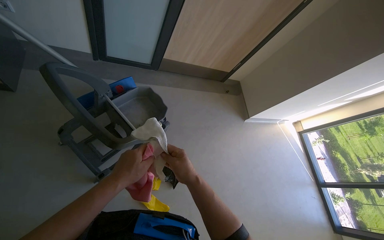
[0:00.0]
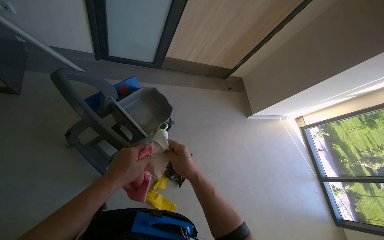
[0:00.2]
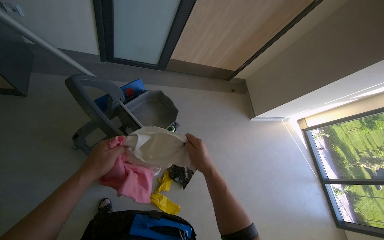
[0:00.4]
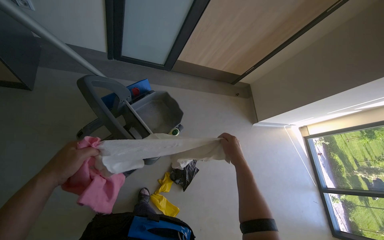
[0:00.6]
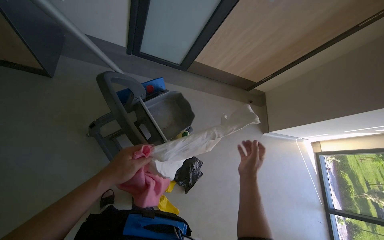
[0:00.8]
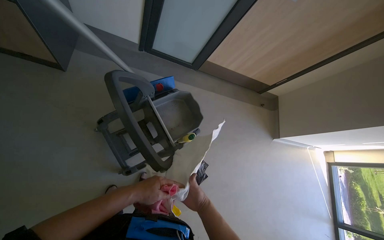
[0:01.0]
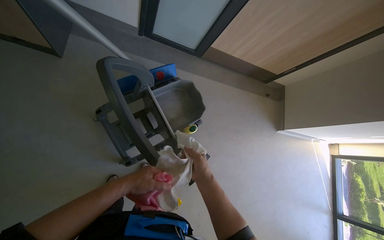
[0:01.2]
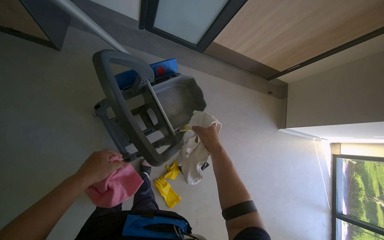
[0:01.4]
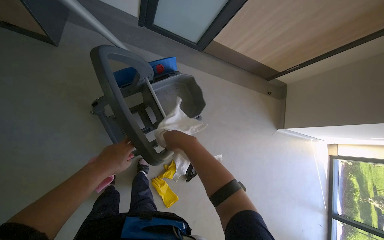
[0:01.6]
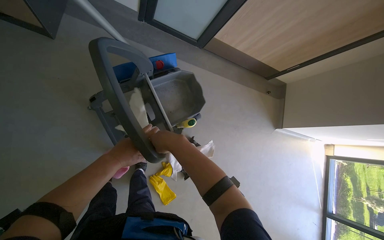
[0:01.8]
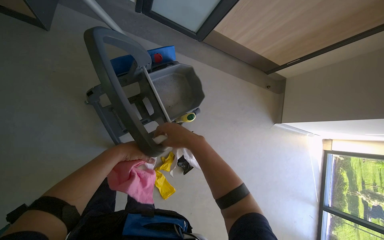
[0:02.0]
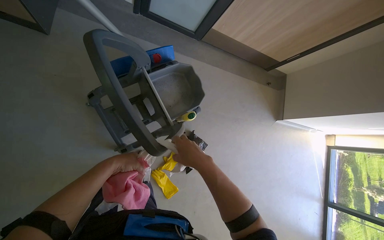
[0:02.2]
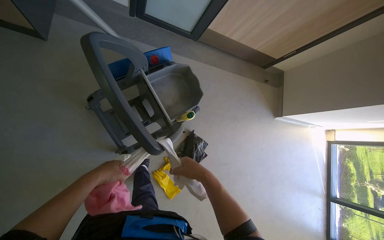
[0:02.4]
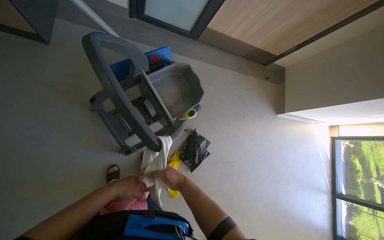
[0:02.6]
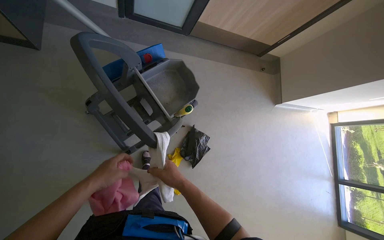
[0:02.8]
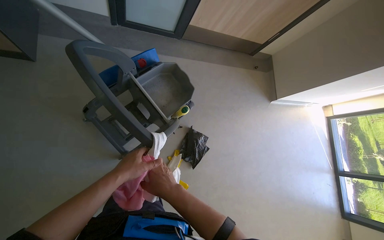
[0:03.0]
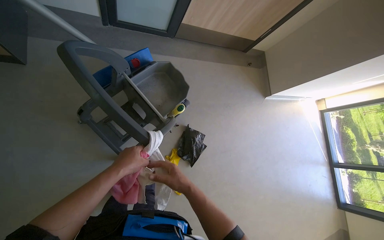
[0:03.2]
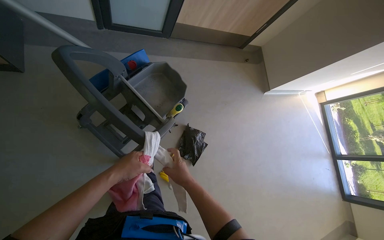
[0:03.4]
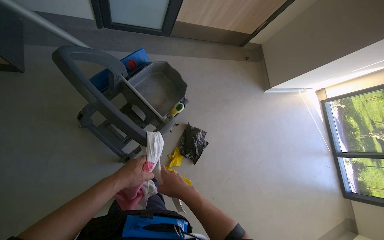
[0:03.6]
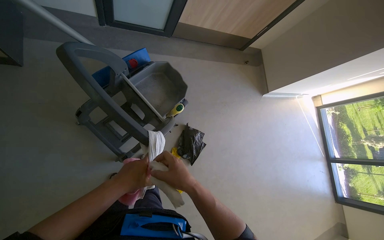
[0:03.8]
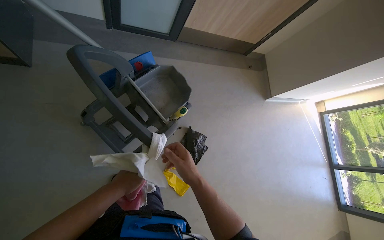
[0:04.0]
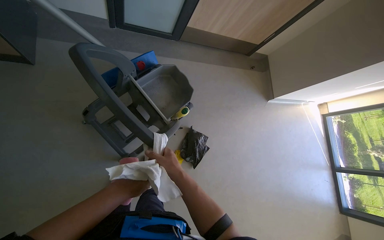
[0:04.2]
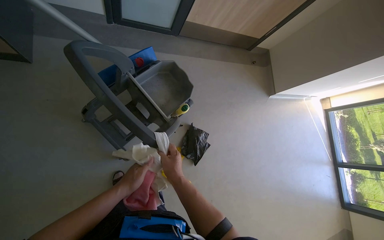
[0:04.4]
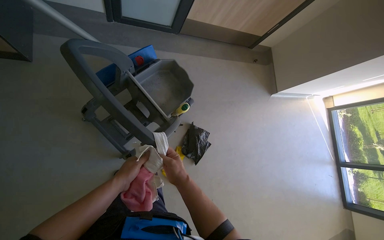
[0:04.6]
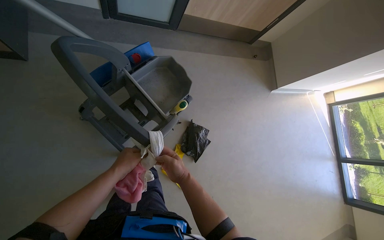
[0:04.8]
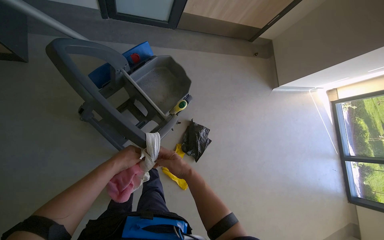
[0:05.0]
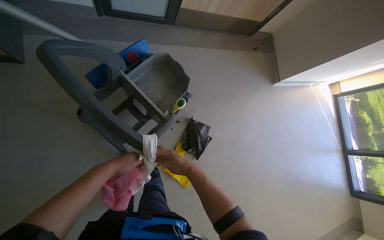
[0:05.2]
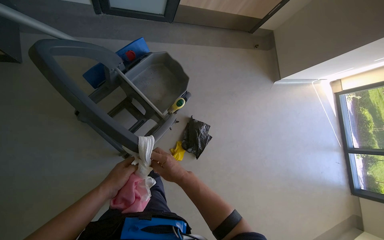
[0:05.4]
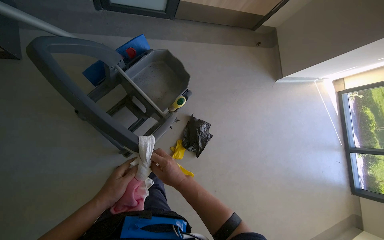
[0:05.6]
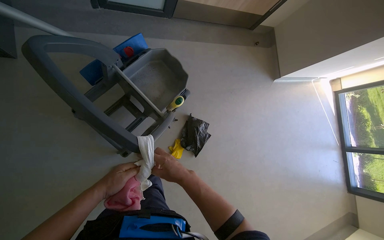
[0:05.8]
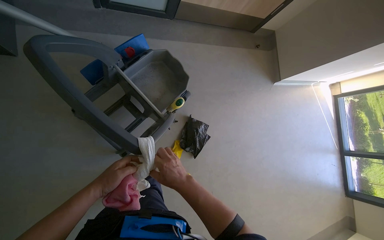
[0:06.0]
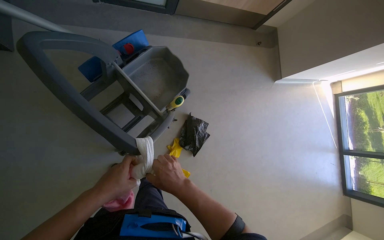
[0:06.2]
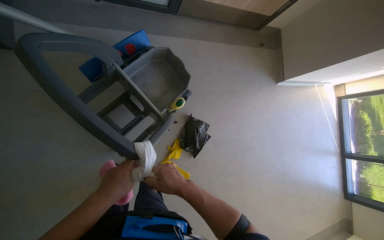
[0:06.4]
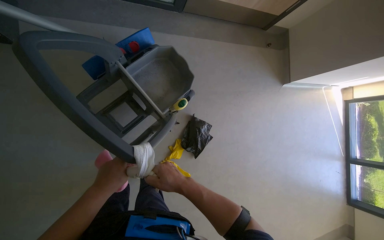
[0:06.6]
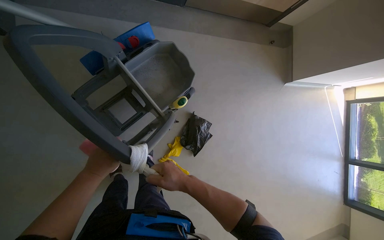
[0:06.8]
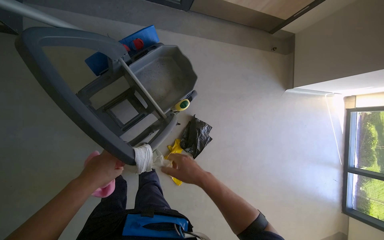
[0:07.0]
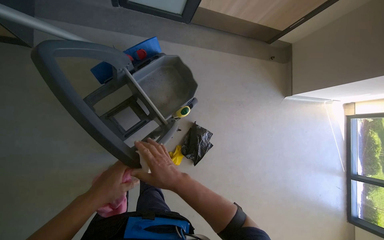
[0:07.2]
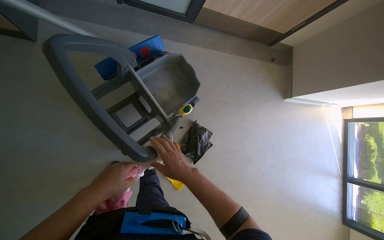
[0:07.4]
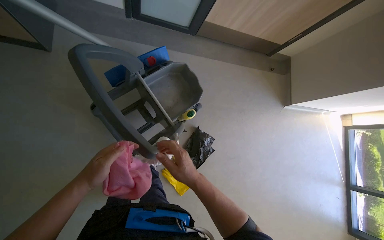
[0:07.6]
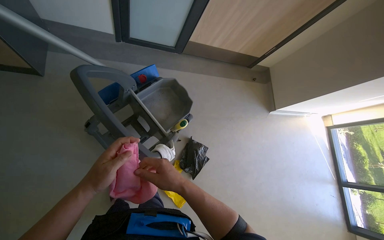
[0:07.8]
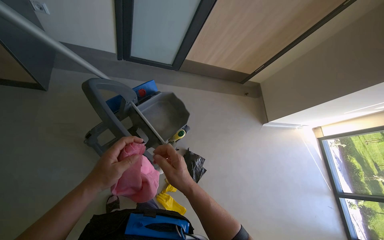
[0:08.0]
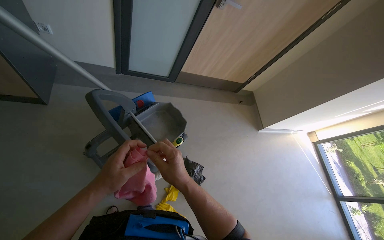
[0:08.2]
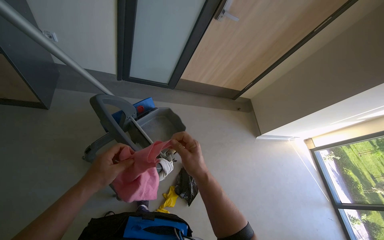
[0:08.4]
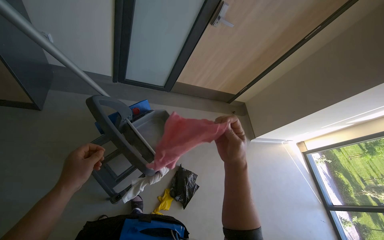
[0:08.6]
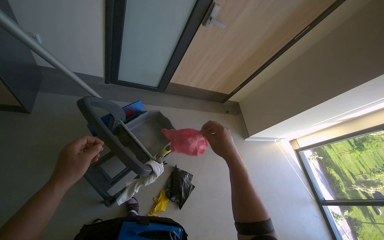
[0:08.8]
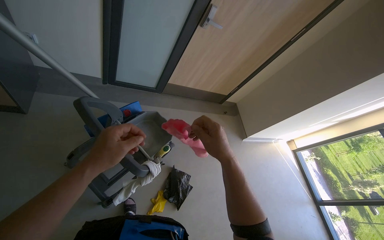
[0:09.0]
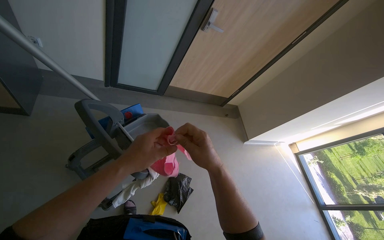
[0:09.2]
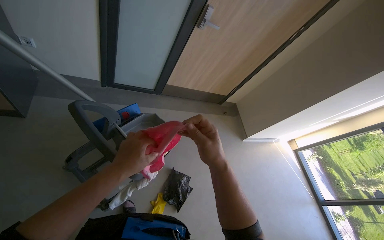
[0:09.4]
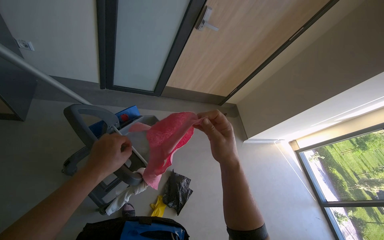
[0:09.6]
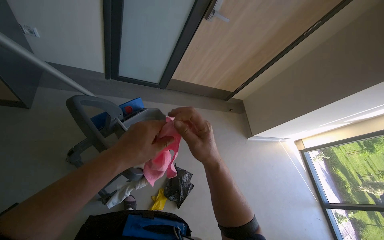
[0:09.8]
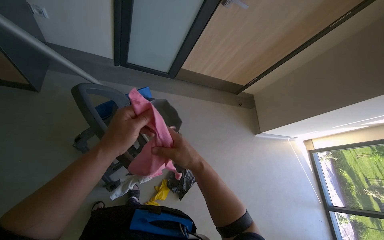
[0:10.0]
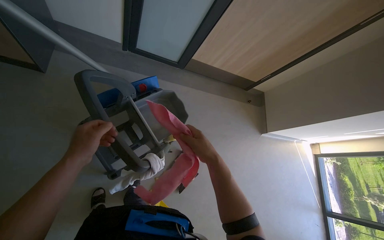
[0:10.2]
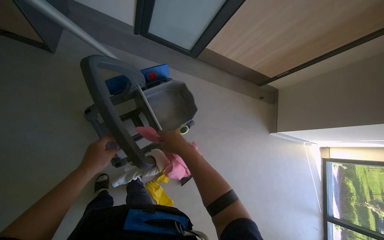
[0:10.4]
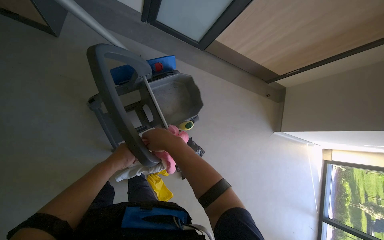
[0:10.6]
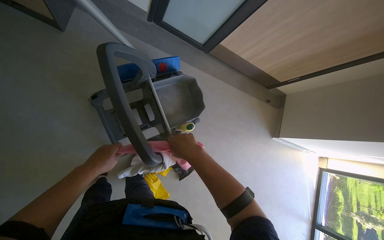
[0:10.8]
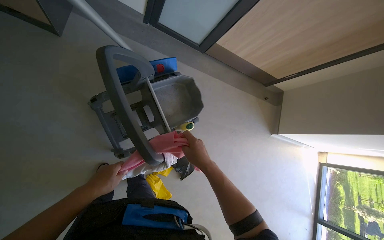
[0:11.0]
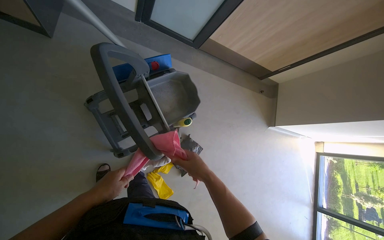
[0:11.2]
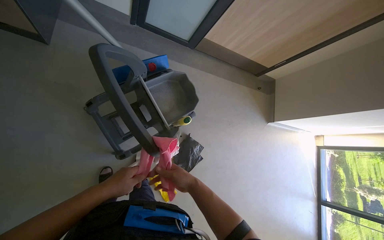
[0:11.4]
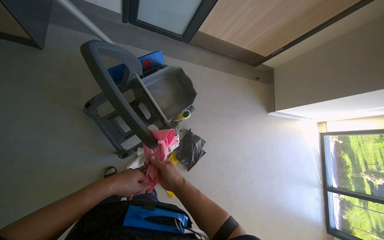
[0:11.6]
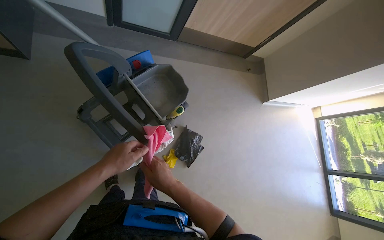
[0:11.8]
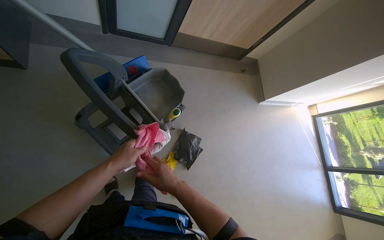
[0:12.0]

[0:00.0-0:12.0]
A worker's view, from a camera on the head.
Job: organizing items.
The whole recording: Bringing components to work area. The worker takes the required components and brings them to the work area.
0:00.0 to 0:01.6: The right hand shifts some 25 cm up the picture, and goes to the right and returns, roughly 5 cm each way, while the left hand swings left and right, some 15 cm each way, with 2 reversals.
0:01.6 to 0:03.0: The right hand is displaced down the picture by roughly 20 cm.
0:03.0 to 0:04.4: The left hand travels nearer to the camera and back again, some 10 cm each way.
0:07.6 to 0:09.0: The view tips upward by about 20 degrees. The left hand moves nearer to the camera, up the picture and to the right, about 20 cm; the right hand goes some 20 cm to the right and up the picture.
0:09.0 to 0:10.4: The view tilts some 15 degrees downward. The left hand travels farther from the camera and to the left by about 20 cm. Meanwhile the right hand travels to the left by approximately 15 cm.
0:10.4 to 0:12.0: The right hand shifts approximately 20 cm down the picture, while the left hand moves nearer and farther over some 15 cm, changing direction 2 times.

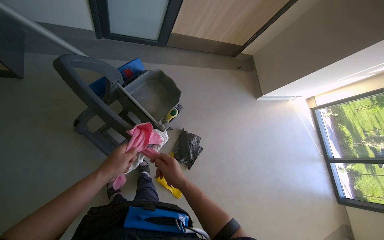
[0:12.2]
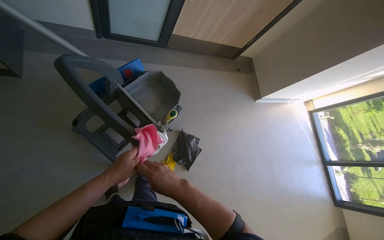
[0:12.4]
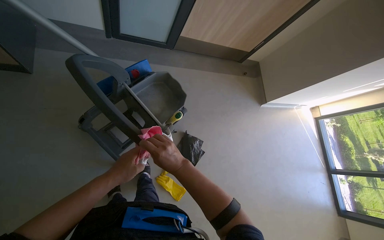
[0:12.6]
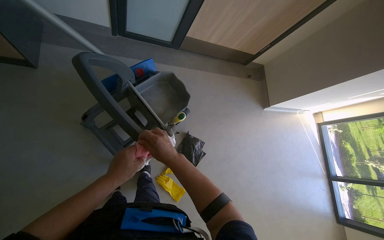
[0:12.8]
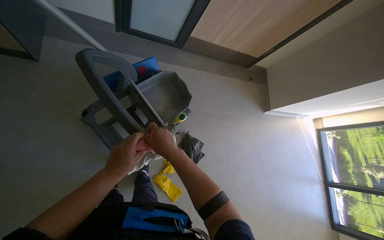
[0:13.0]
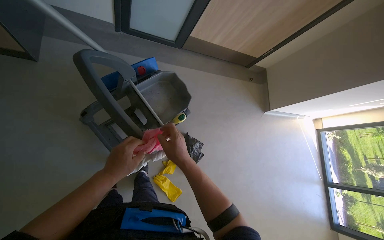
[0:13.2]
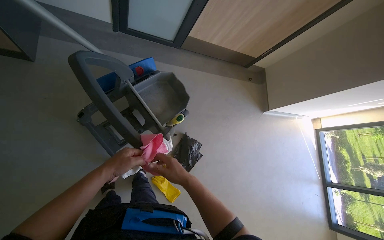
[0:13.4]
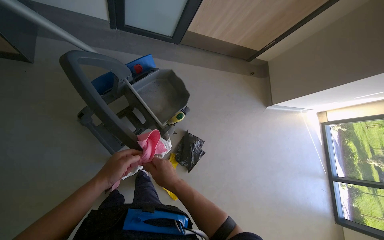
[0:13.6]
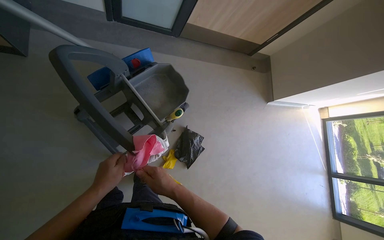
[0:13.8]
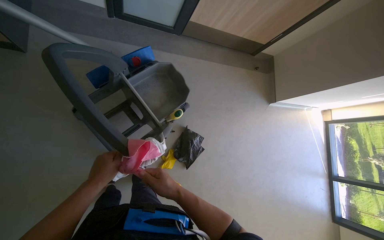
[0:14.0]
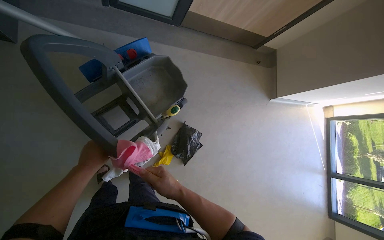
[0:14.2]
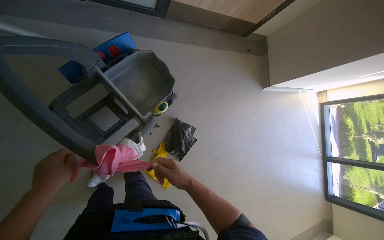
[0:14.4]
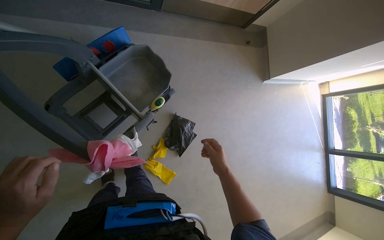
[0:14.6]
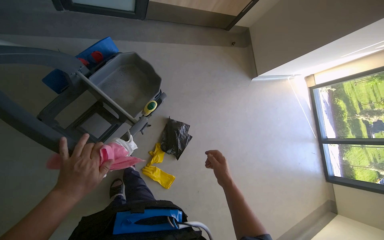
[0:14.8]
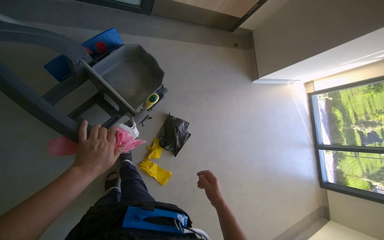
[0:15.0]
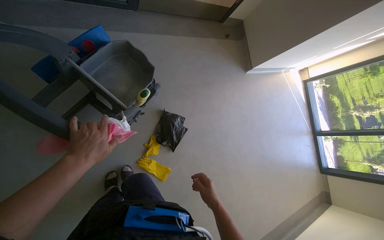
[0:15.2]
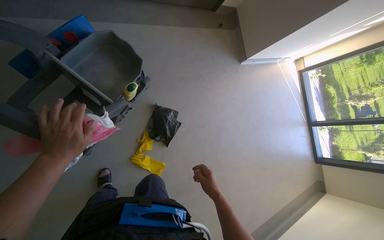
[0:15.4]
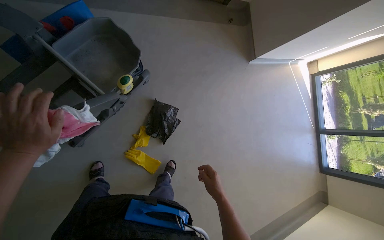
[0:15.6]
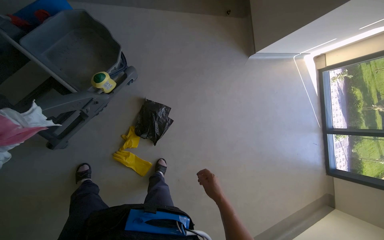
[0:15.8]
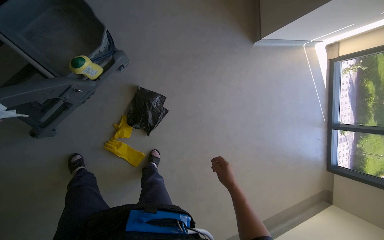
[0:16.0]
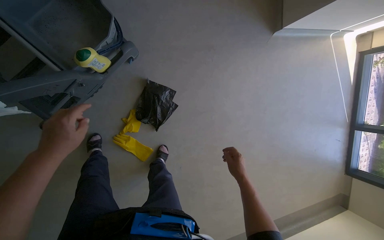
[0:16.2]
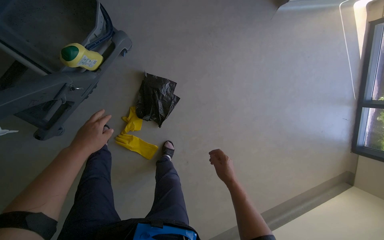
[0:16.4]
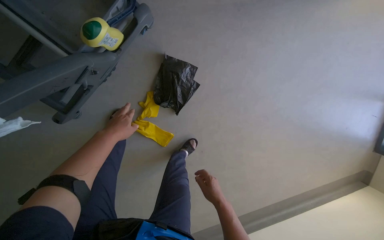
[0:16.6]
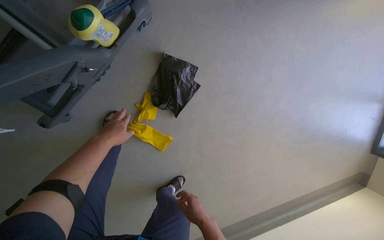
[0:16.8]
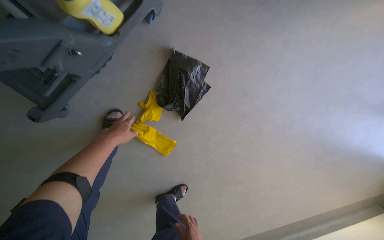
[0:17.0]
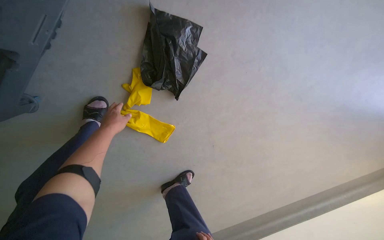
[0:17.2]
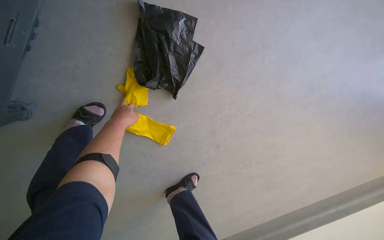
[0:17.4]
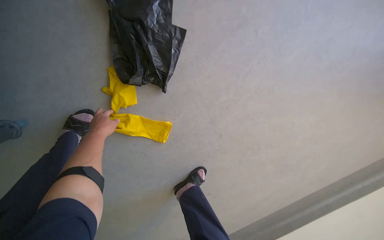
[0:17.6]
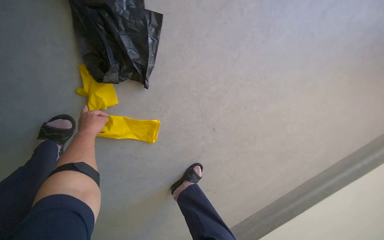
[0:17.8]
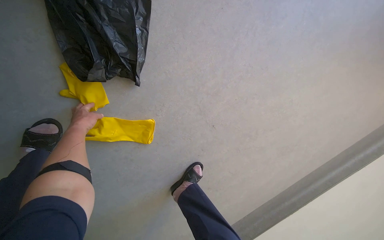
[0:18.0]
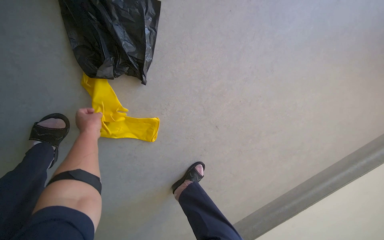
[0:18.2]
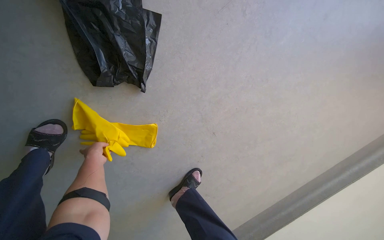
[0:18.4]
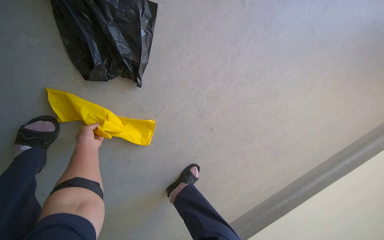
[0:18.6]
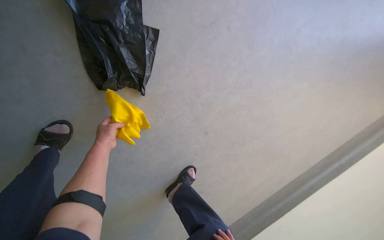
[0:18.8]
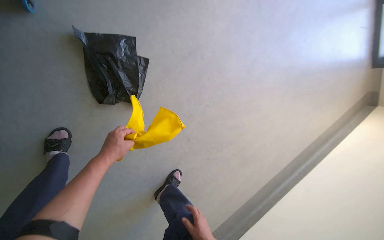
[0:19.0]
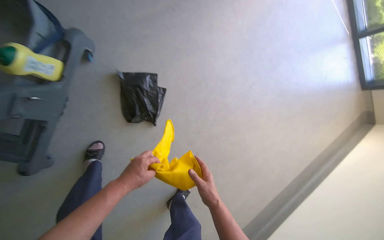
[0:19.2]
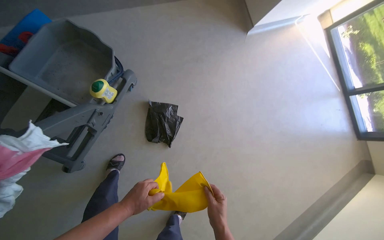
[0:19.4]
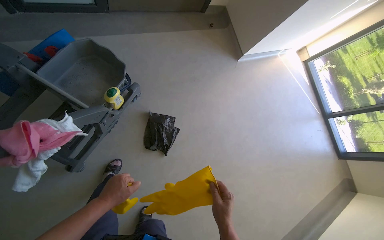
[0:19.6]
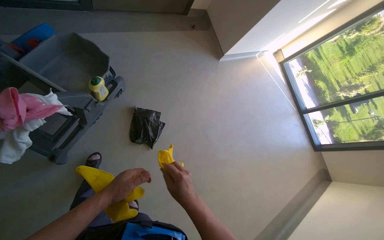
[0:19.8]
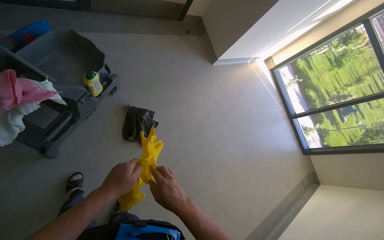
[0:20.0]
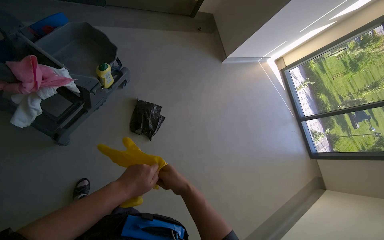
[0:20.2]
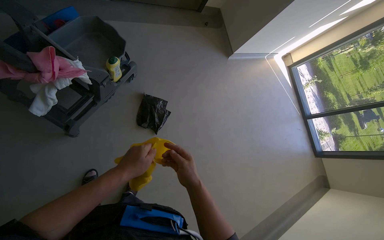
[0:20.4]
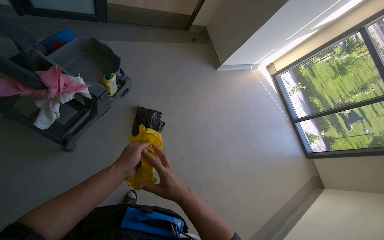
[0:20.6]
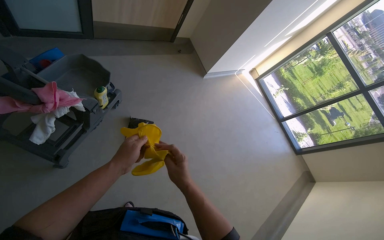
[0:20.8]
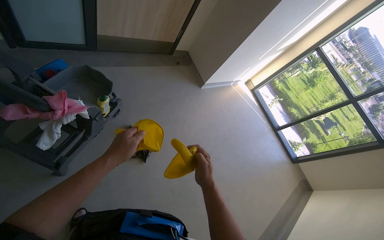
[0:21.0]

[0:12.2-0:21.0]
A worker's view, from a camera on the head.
Job: organizing items.
The whole recording: Bringing components to work area. The worker takes the required components and brings them to the work area.
0:13.6 to 0:15.2: The left hand reaches some 10 cm nearer to the camera, then returns. Meanwhile the right hand moves to the right, down the picture and farther from the camera, about 35 cm.
0:15.2 to 0:16.6: The camera is carried some 50 cm. The view tips downward by approximately 25 degrees.
0:16.6 to 0:18.0: The camera travels approximately 50 cm.
0:18.0 to 0:19.6: The camera is carried roughly 80 cm. The wearer looks approximately 40 degrees further upward.
0:19.6 to 0:21.0: The camera pitches upward, by some 15 degrees.
